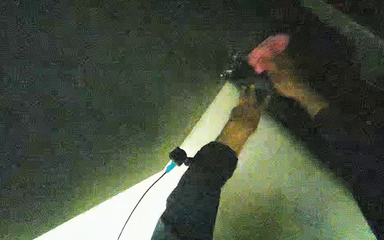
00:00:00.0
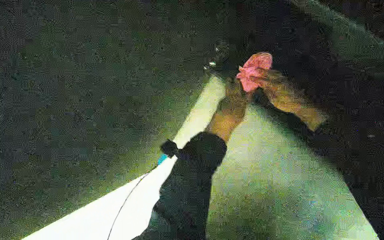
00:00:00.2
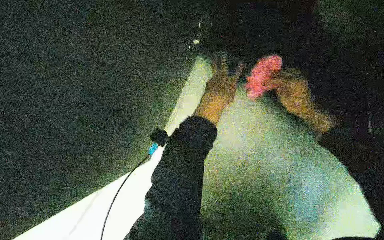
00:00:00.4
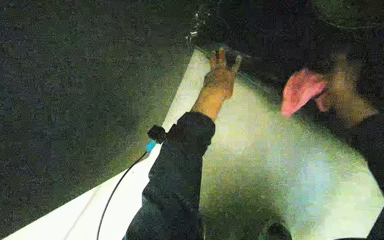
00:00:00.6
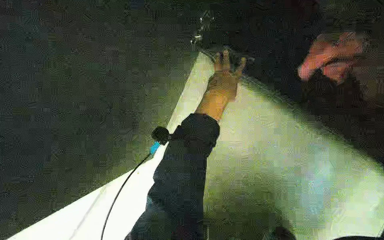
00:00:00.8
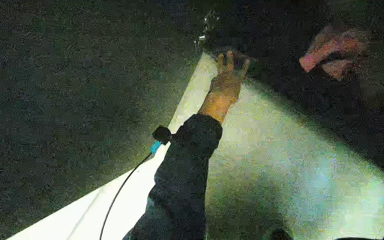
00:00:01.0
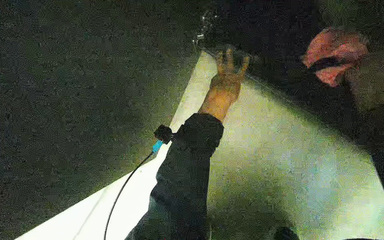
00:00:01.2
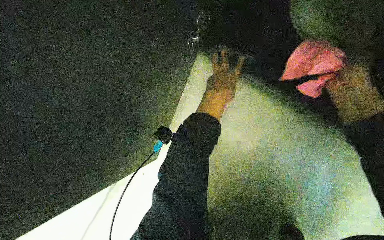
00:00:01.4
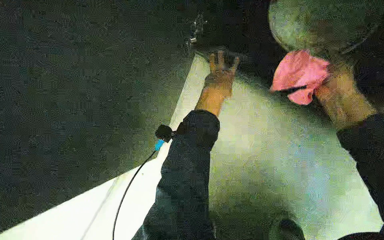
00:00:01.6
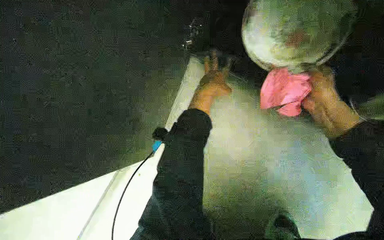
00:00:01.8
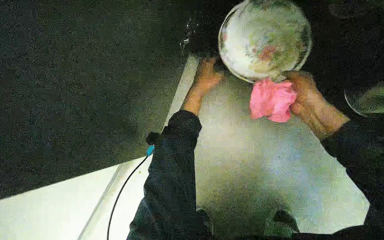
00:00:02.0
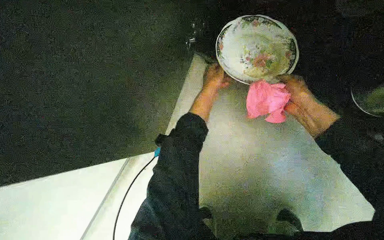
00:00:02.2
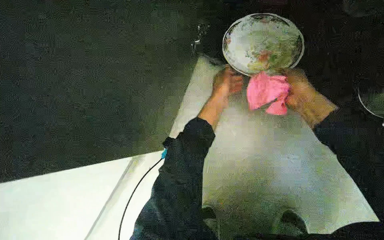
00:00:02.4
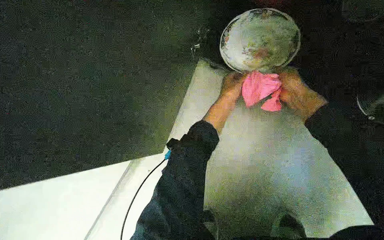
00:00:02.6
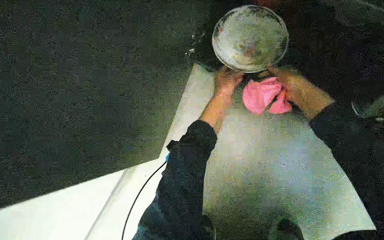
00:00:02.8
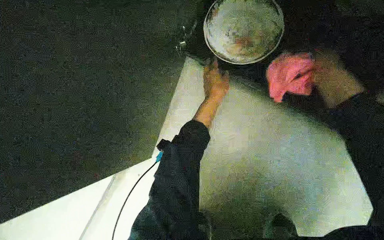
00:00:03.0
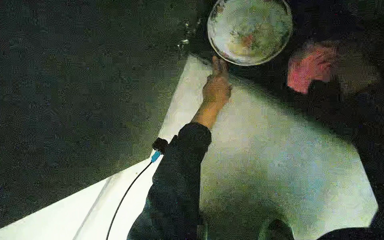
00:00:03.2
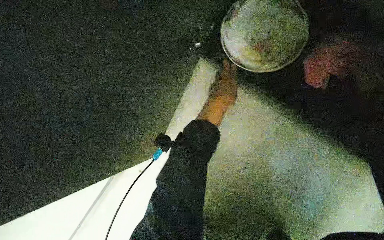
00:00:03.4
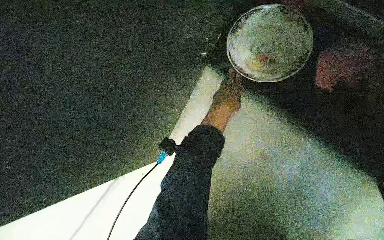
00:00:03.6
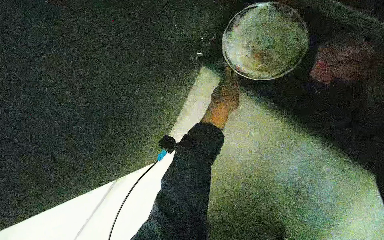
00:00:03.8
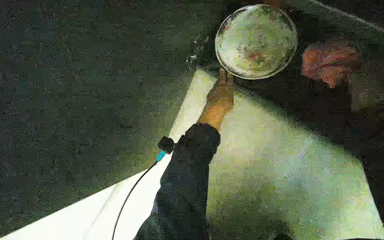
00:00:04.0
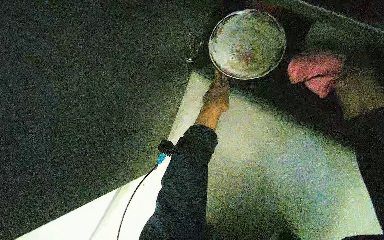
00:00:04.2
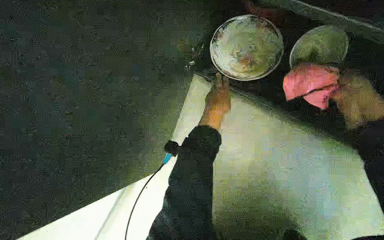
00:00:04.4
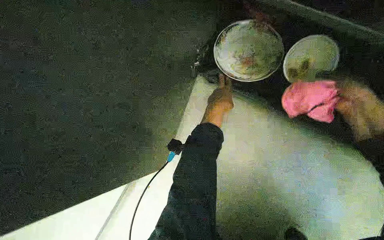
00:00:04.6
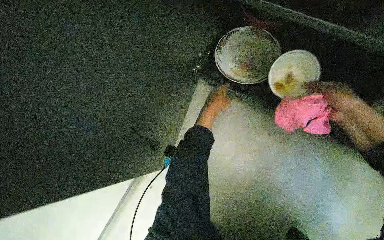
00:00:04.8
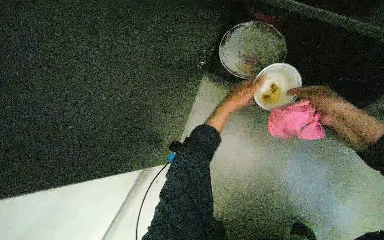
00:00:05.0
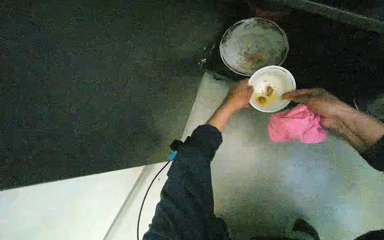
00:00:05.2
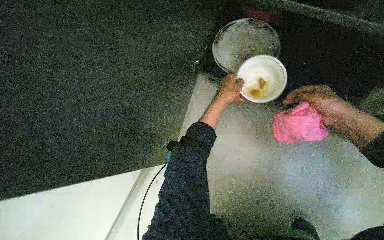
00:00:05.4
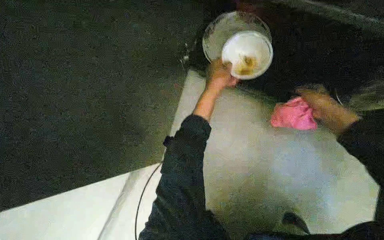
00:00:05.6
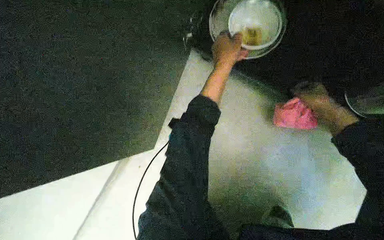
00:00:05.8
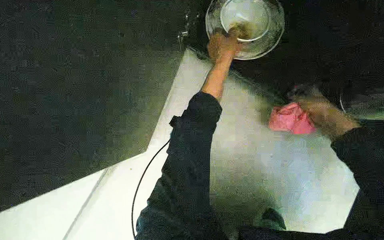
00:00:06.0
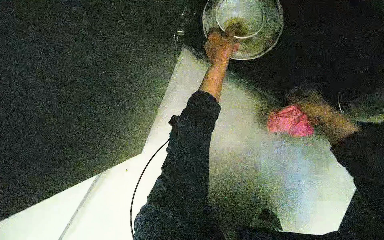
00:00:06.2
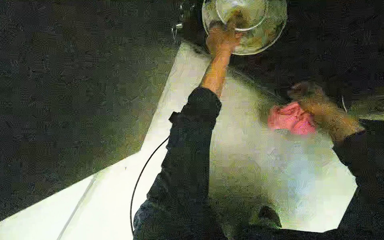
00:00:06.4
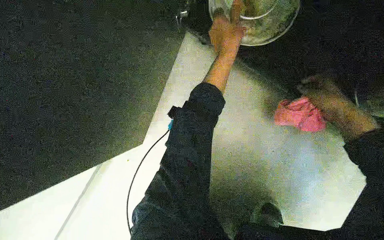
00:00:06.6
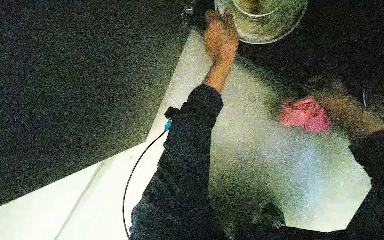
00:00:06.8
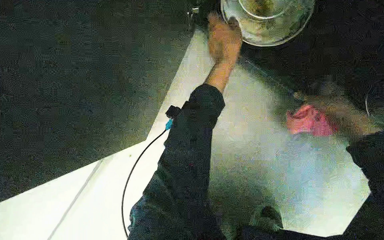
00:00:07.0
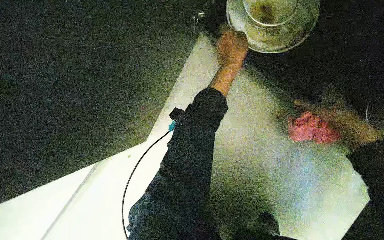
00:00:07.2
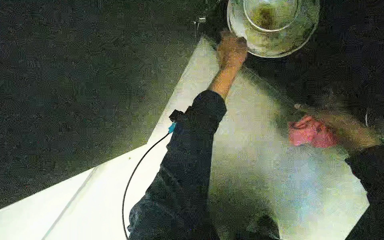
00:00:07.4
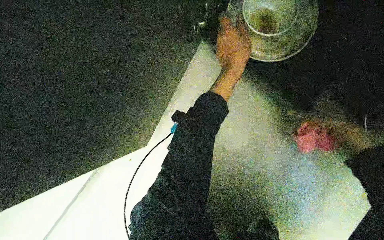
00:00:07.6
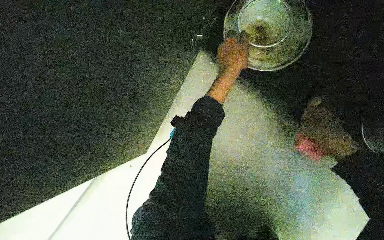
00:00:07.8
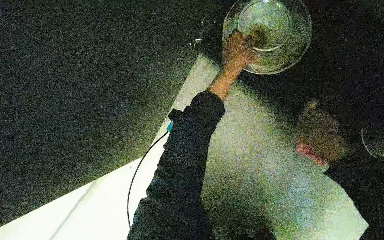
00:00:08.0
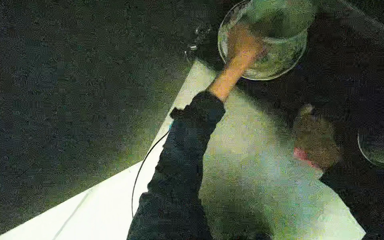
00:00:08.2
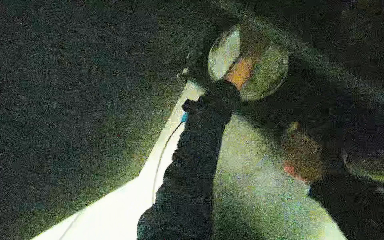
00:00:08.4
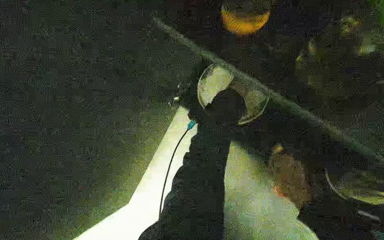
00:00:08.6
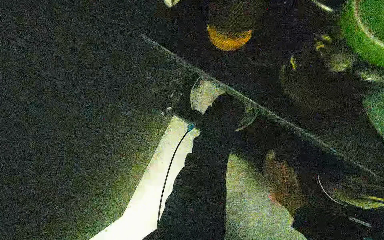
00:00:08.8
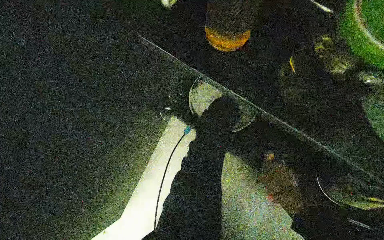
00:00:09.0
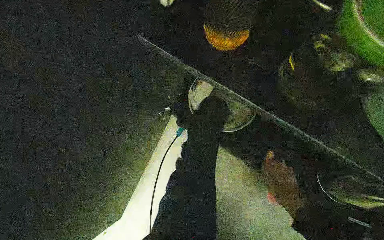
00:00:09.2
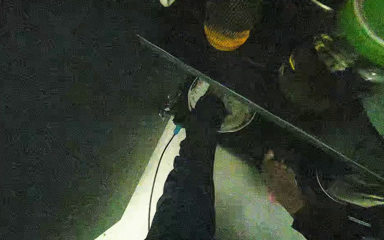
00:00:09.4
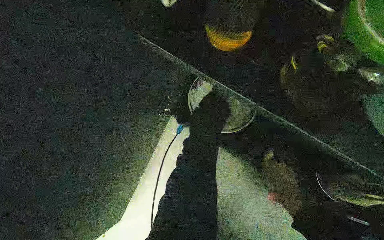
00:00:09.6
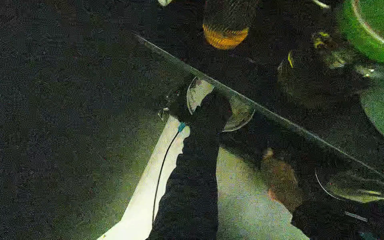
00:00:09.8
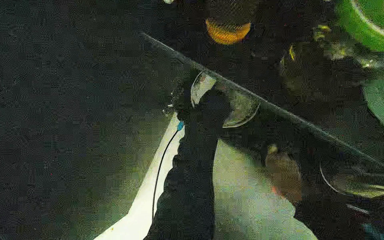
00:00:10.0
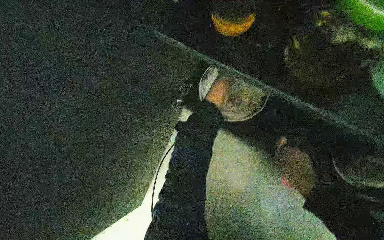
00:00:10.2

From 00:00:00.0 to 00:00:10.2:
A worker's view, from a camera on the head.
Job: cleaning kitchen.
The whole recording: Cleaning kitchen cabinets and counter. The worker wipes the kitchen cabinets and counter surfaces with a cloth.
From 00:00:01.4 to 00:00:03.0: The view tilts about 10 degrees upward.
From 00:00:04.4 to 00:00:05.8: The left hand heads nearer to the camera and up the picture, covering roughly 15 cm.
From 00:00:05.8 to 00:00:07.2: The hands make small movements and keep their place.
From 00:00:07.2 to 00:00:08.8: The right hand goes some 25 cm down the picture, farther from the camera and to the left.
